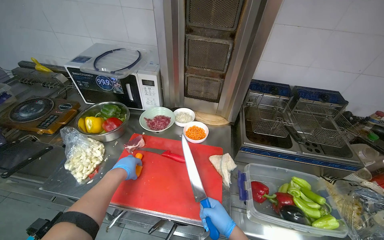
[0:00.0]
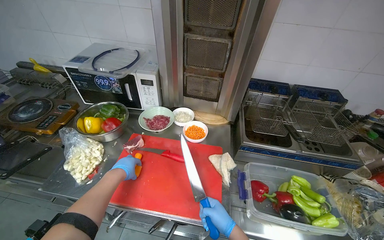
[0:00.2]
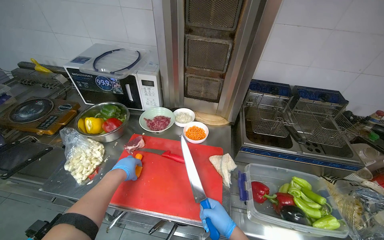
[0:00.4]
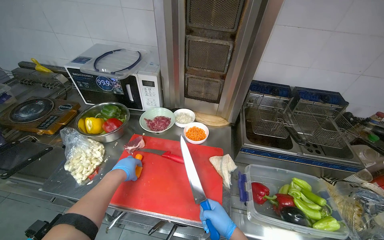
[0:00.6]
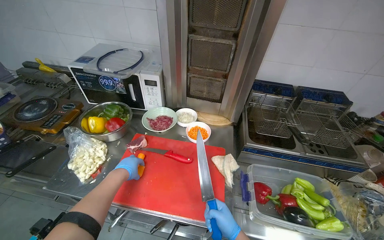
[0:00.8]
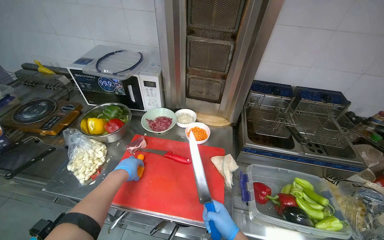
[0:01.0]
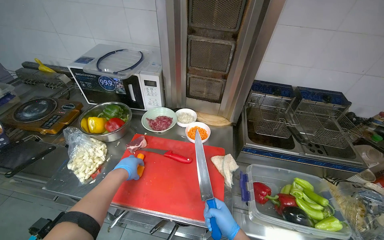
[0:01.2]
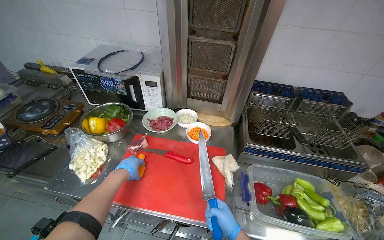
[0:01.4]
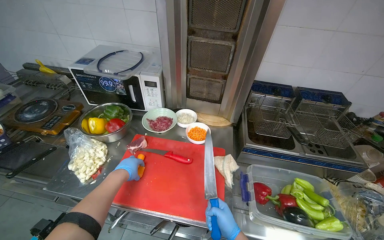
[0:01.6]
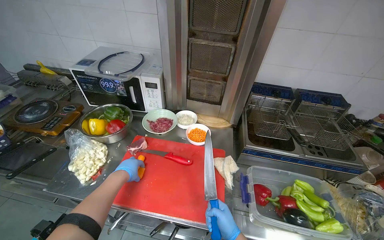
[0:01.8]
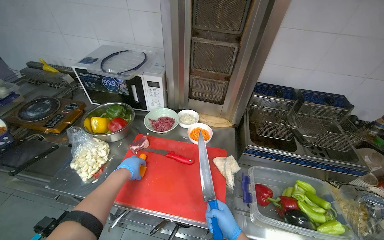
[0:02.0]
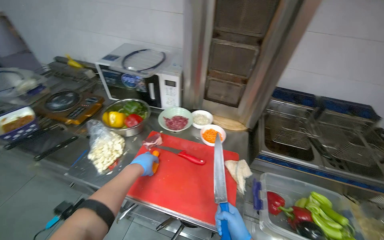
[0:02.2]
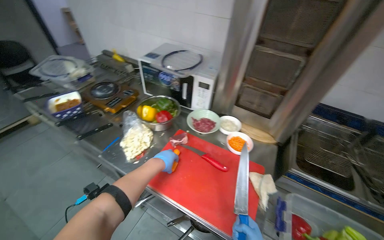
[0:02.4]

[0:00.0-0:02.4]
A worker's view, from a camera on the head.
Job: preparing food.
The whole recording: Chopping carrots on board. The worker chops carrots into small pieces on a red cutting board.
0:00.0 to 0:01.2: Neither hand changes place.
0:01.2 to 0:02.4: The head turns to the left by about 20 degrees.

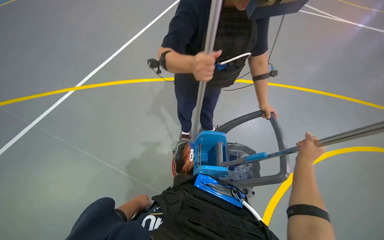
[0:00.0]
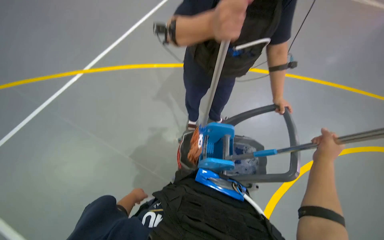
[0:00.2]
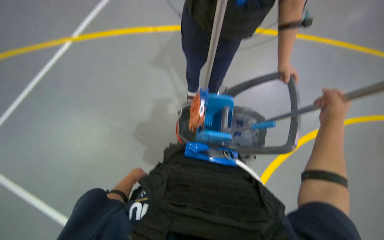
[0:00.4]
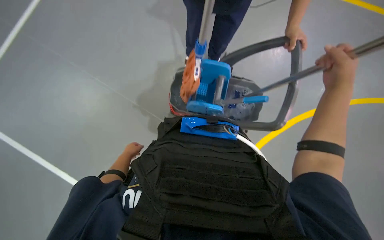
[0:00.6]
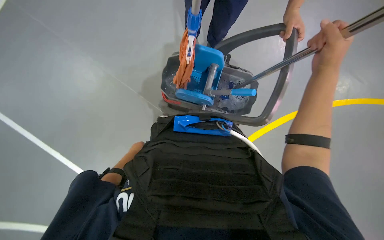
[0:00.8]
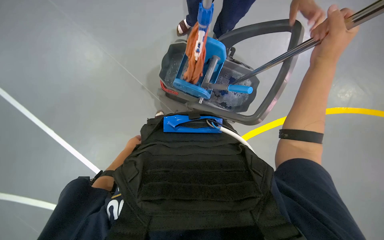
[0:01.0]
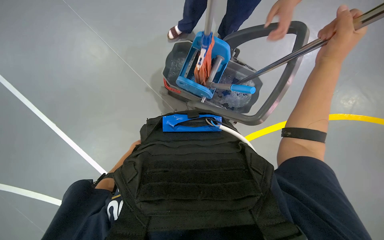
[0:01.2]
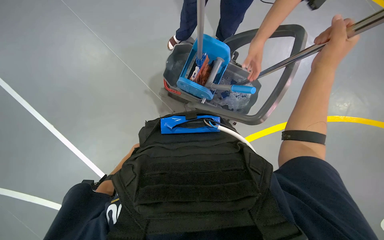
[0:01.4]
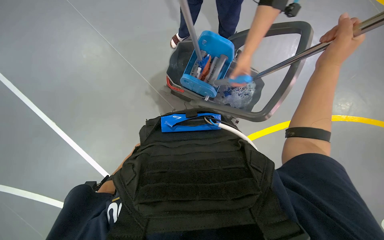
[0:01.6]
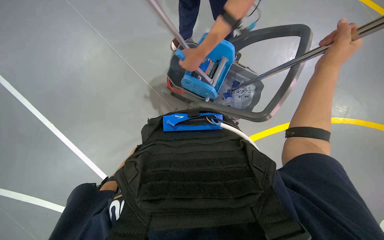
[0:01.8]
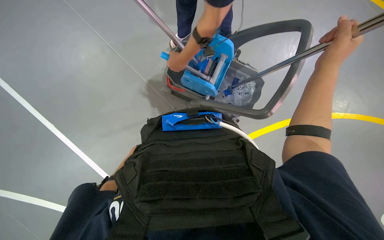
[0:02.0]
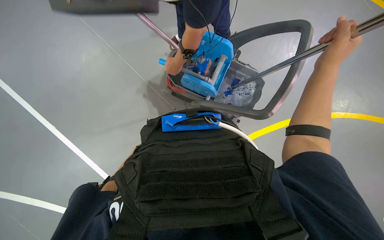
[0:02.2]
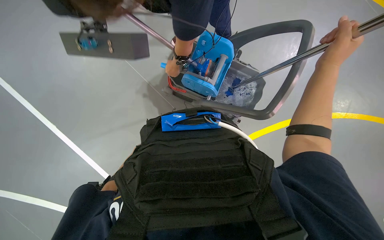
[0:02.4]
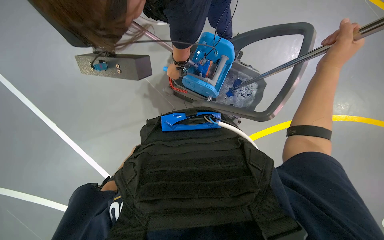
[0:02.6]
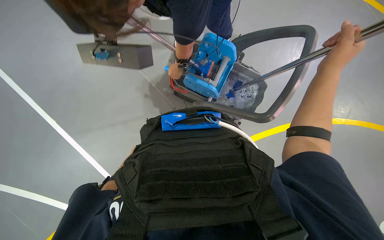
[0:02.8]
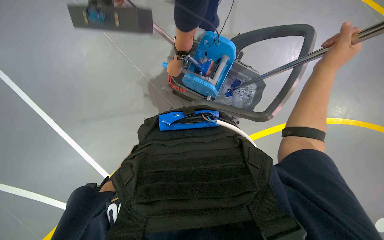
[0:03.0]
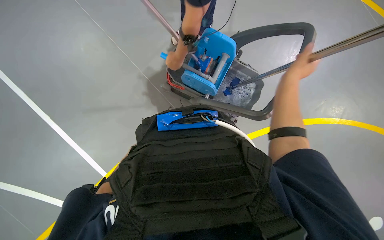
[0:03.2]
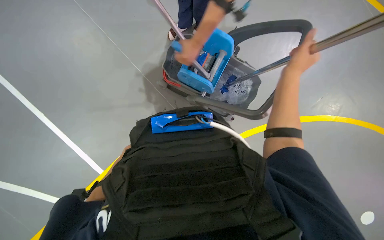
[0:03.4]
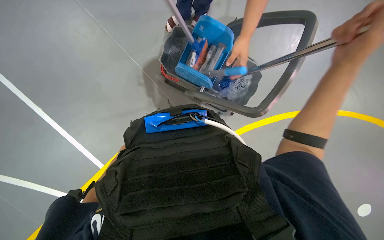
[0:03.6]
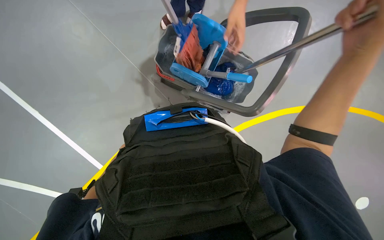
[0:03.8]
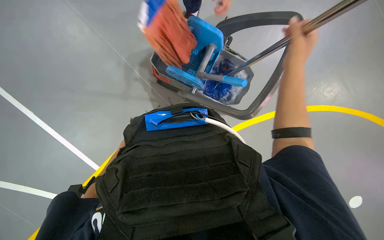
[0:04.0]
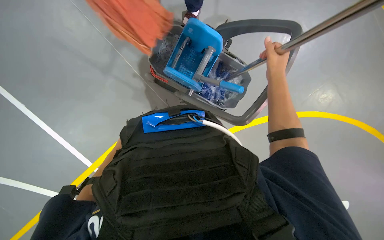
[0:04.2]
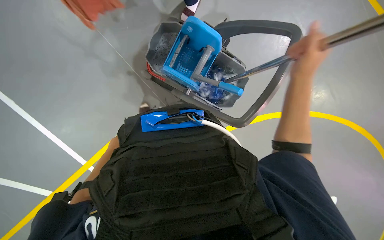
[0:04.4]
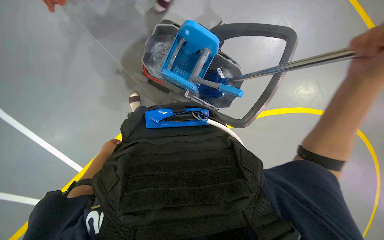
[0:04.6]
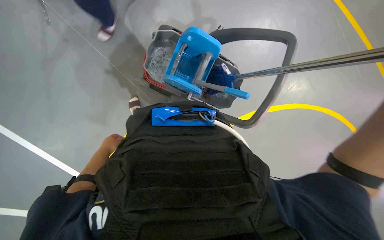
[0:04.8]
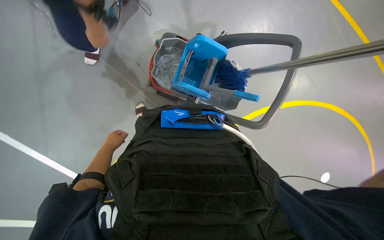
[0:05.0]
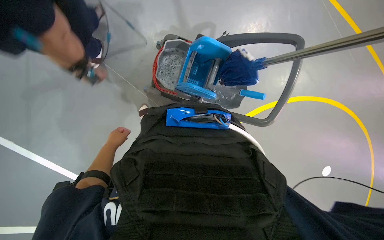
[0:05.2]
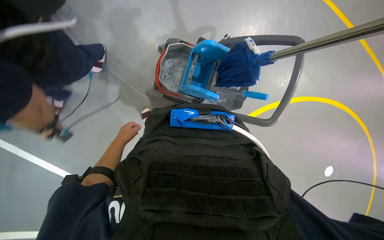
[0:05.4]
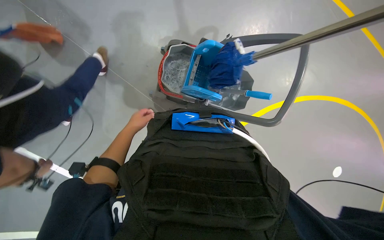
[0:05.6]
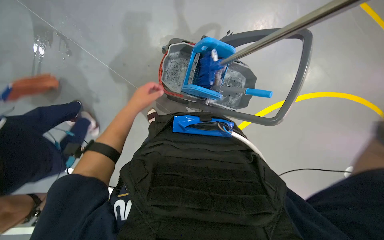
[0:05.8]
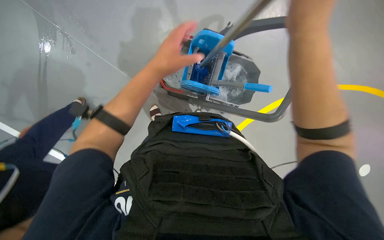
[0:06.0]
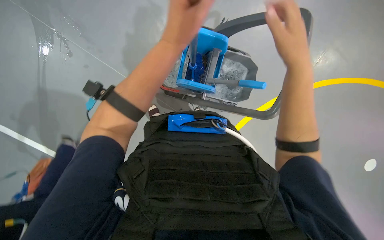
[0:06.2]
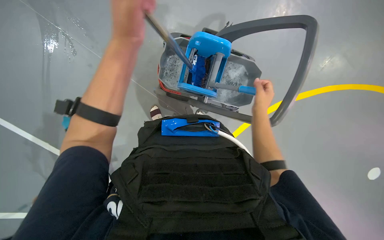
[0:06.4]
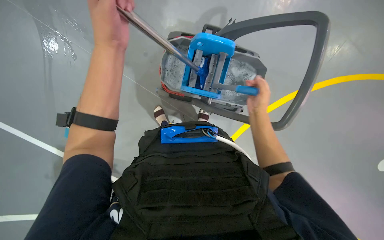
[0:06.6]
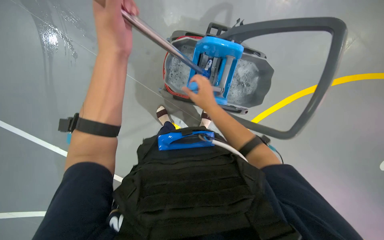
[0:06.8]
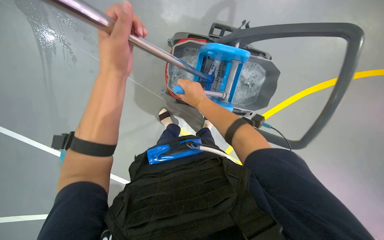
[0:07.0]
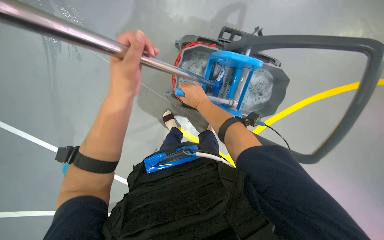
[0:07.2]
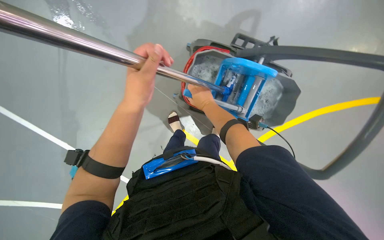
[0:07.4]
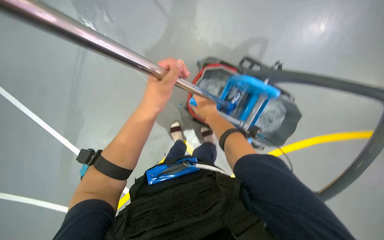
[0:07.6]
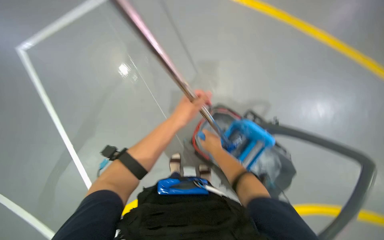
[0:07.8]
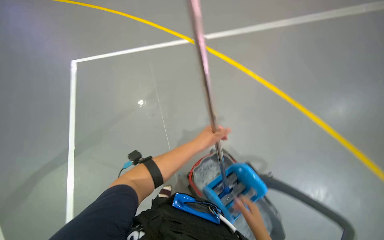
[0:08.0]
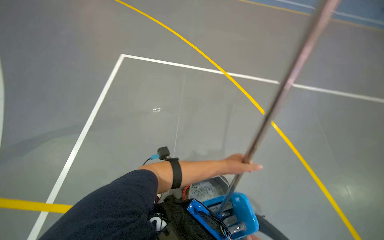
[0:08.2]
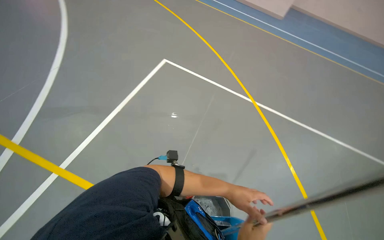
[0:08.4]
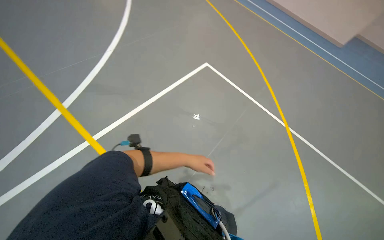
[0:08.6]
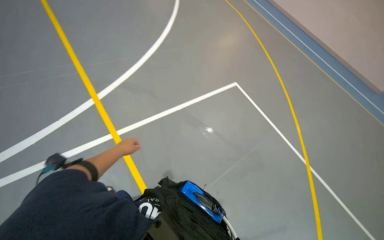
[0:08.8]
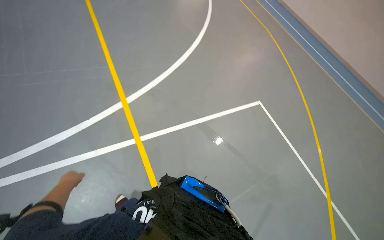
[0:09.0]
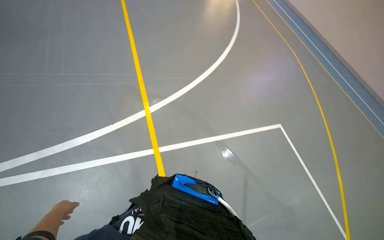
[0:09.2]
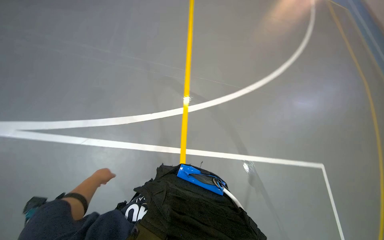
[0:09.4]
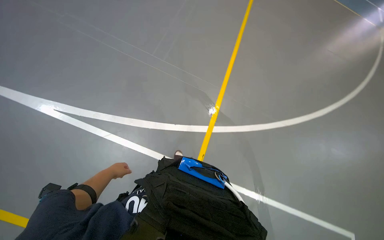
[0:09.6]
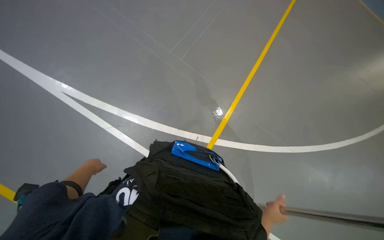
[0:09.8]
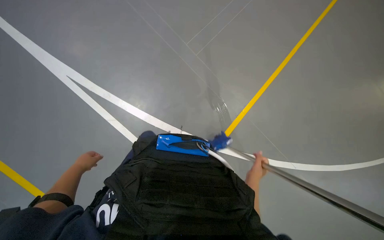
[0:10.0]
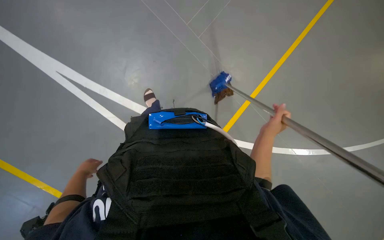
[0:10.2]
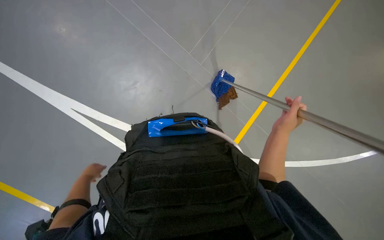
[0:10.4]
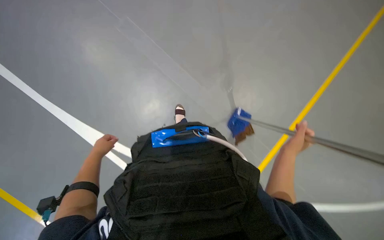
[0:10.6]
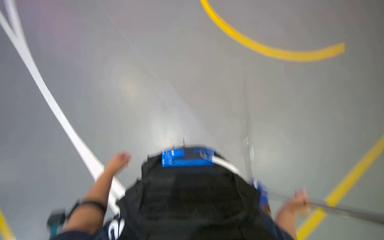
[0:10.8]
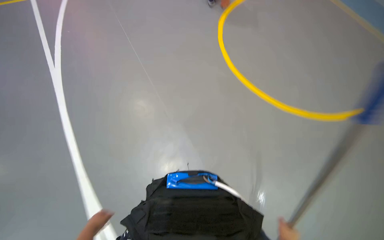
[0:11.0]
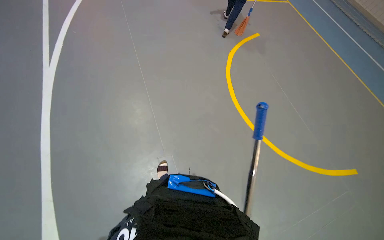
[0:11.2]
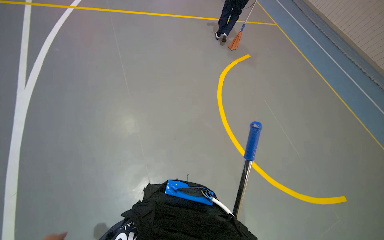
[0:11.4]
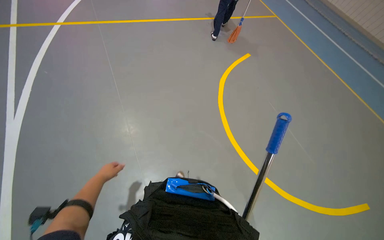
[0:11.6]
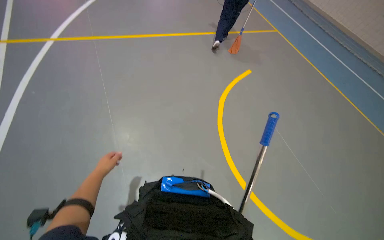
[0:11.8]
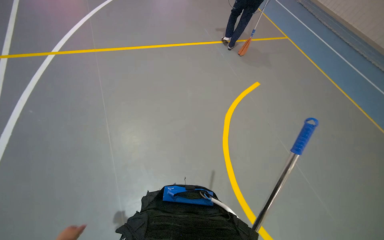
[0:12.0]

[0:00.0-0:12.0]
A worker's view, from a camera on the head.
Job: mopping floor.
The whole recording: Mopping floor with bucket. The worker dips and wrings the mop in the bucket, then mops the floor, and moves the cleaning cart.
0:00.0 to 0:01.6: The view tilts about 25 degrees downward.
0:03.0 to 0:04.4: The right hand swings nearer and farther, approximately 20 cm each way, with 3 reversals.
0:06.0 to 0:07.6: The right hand is displaced farther from the camera and to the left by roughly 40 cm.
0:07.6 to 0:09.0: The camera is carried approximately 50 cm. The wearer looks about 90 degrees further to the left. The view tilts approximately 50 degrees upward.
0:10.4 to 0:12.0: The wearer looks approximately 30 degrees further upward.

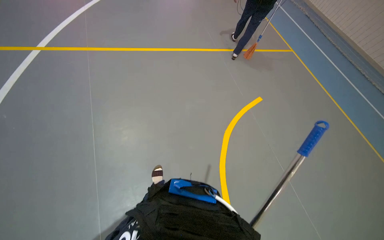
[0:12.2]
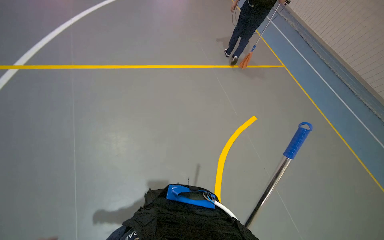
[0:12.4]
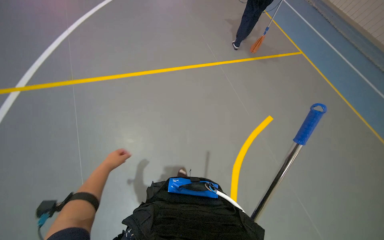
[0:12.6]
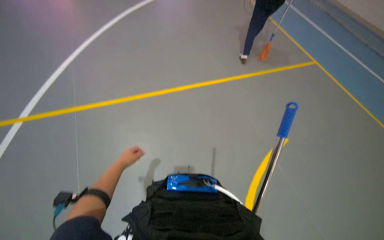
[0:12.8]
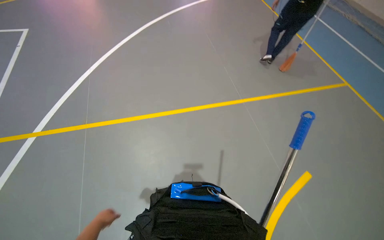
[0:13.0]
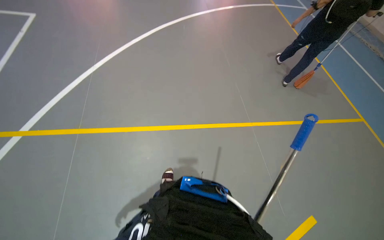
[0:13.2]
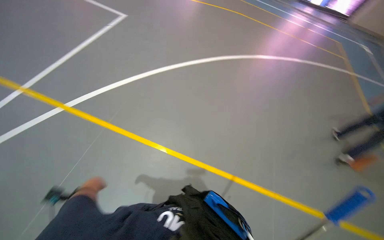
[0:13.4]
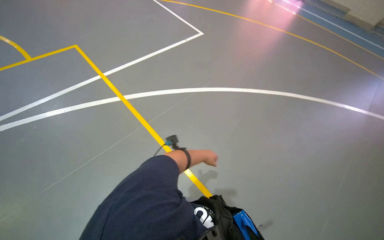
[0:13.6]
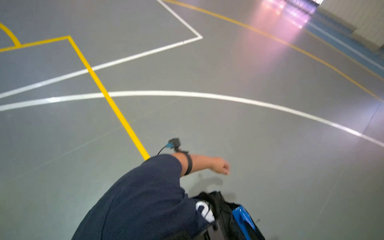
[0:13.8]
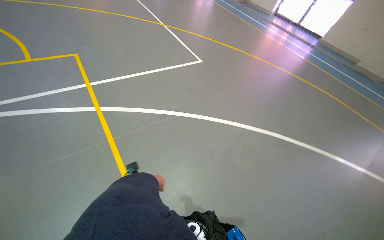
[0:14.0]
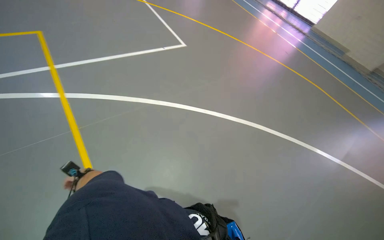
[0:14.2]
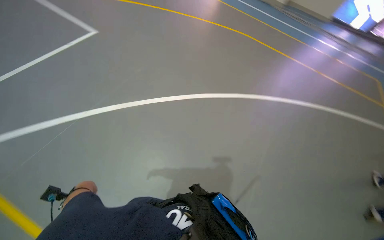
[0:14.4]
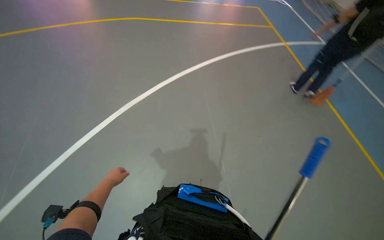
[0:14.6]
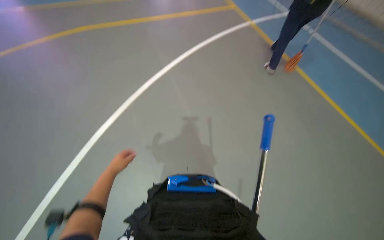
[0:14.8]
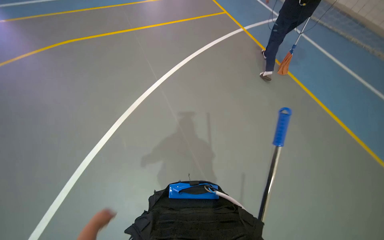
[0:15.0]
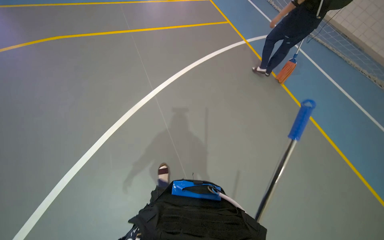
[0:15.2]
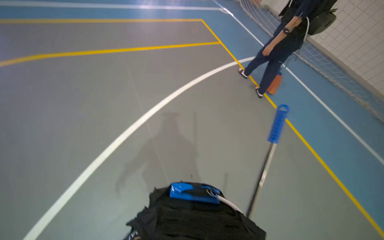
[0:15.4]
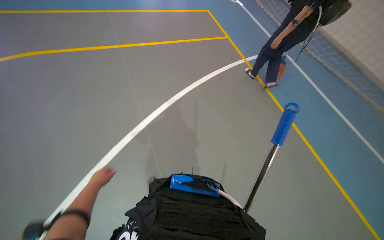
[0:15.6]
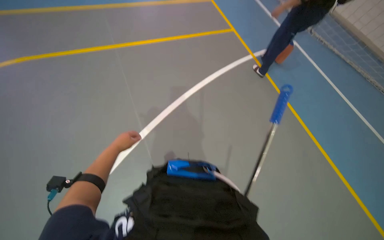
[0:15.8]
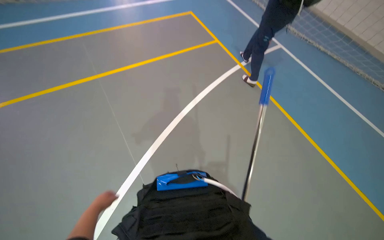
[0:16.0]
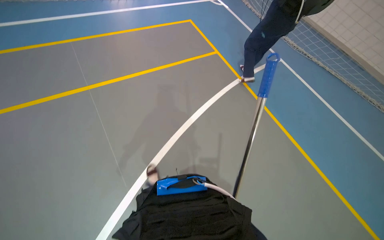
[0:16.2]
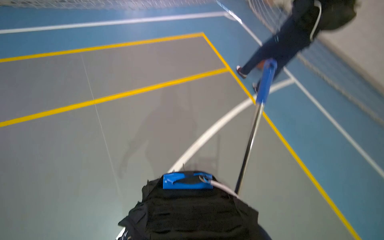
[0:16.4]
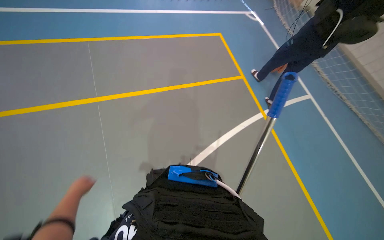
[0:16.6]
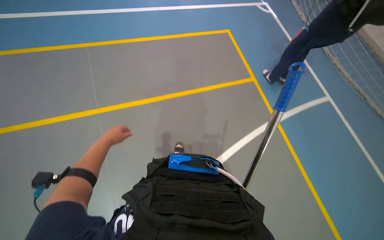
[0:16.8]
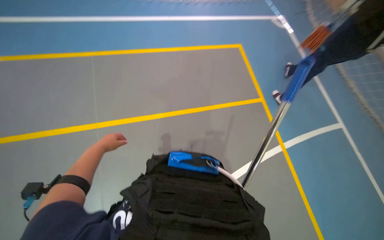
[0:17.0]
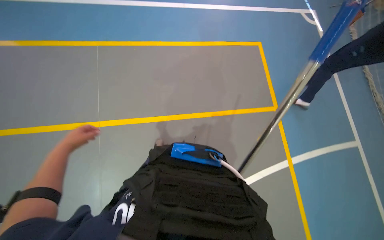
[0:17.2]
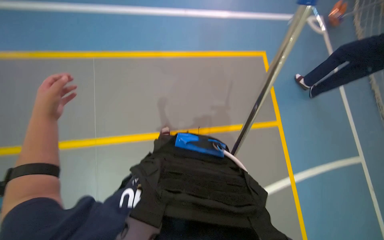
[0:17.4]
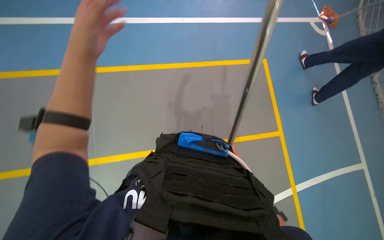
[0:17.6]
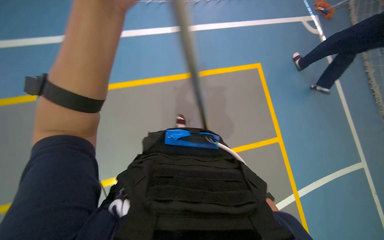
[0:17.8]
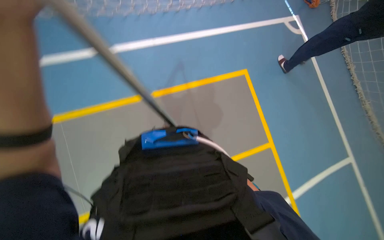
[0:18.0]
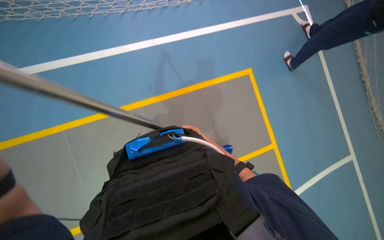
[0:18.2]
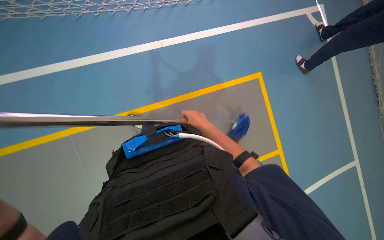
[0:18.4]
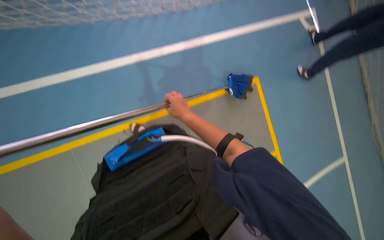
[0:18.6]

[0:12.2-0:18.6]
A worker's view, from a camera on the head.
Job: mopping floor.
The whole recording: Mopping floor with bucket. The worker dips and wrings the mop in the bucket, then mops the floor, and moves the cleaning cart.
0:12.2 to 0:13.8: The camera travels approximately 40 cm. The head turns to the left by some 50 degrees.
0:15.4 to 0:17.0: The head turns to the left by roughly 20 degrees. The view tilts roughly 20 degrees upward.
